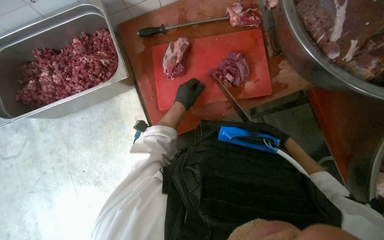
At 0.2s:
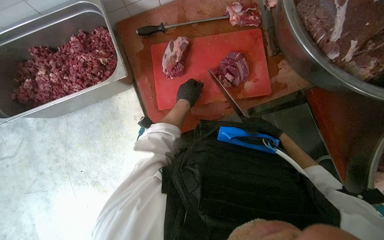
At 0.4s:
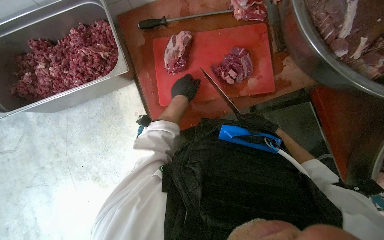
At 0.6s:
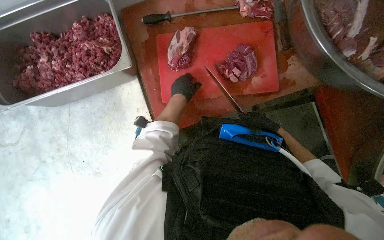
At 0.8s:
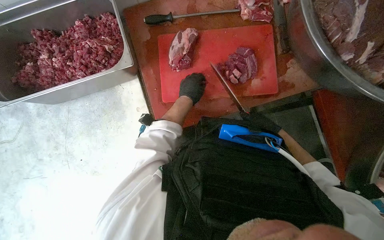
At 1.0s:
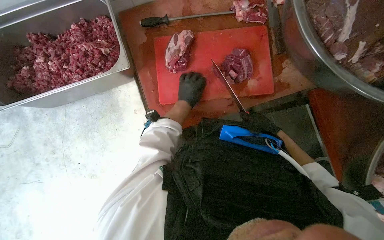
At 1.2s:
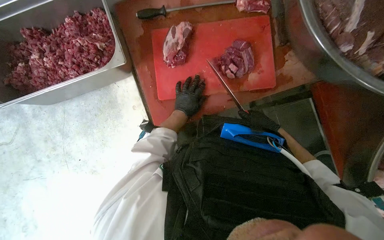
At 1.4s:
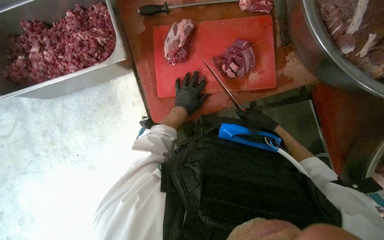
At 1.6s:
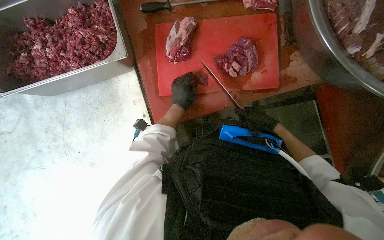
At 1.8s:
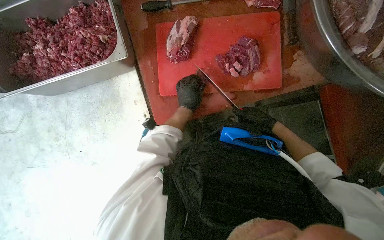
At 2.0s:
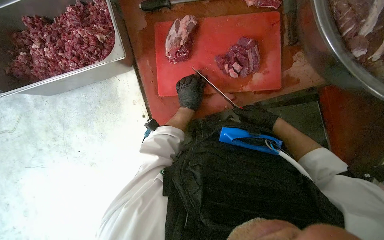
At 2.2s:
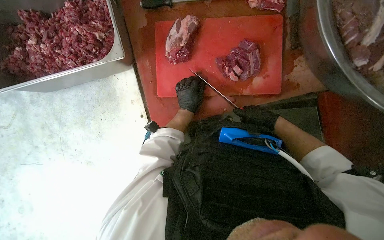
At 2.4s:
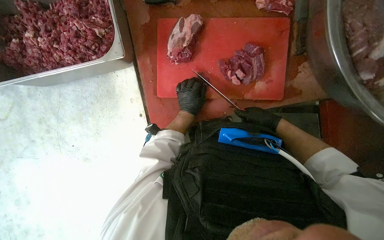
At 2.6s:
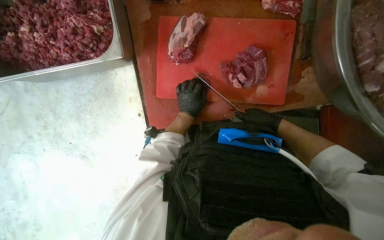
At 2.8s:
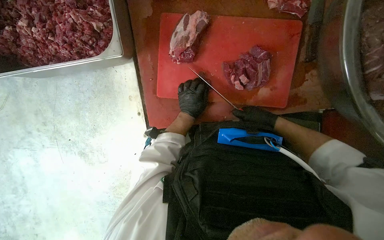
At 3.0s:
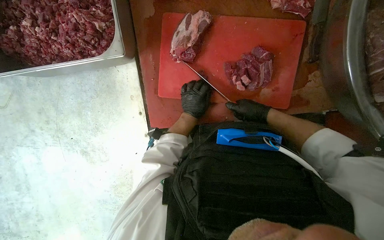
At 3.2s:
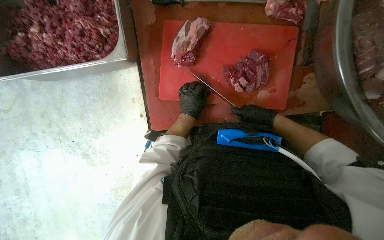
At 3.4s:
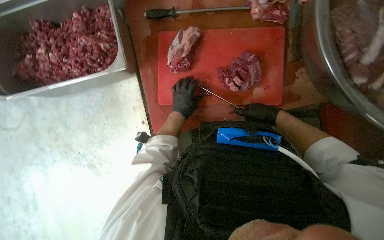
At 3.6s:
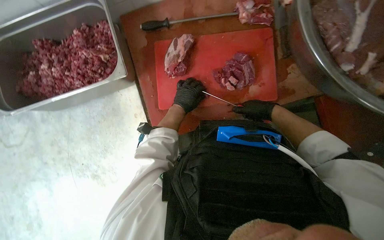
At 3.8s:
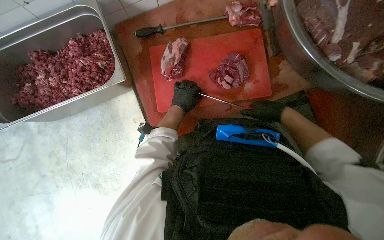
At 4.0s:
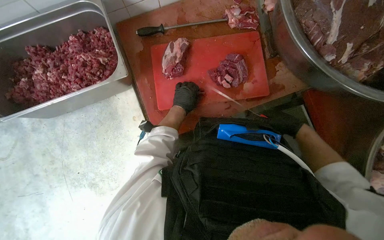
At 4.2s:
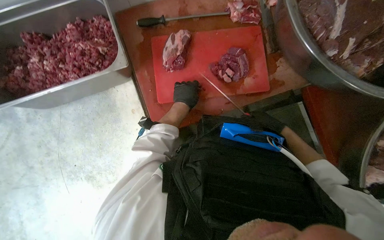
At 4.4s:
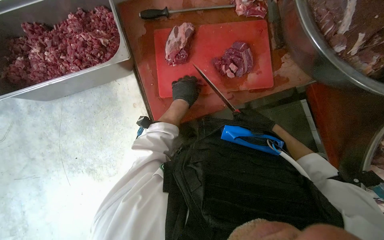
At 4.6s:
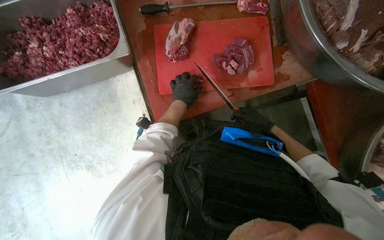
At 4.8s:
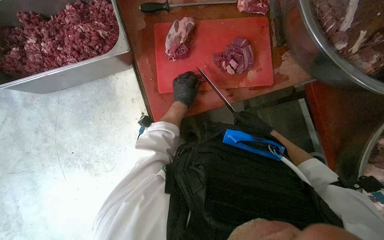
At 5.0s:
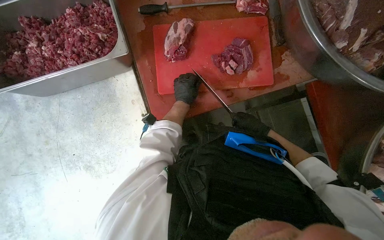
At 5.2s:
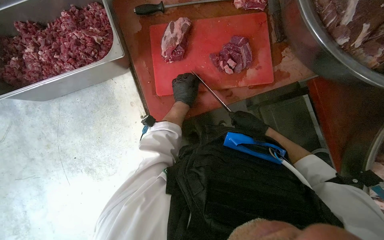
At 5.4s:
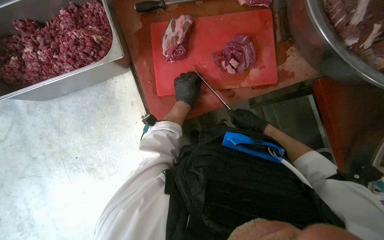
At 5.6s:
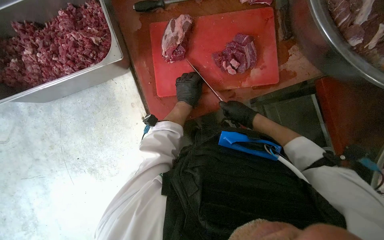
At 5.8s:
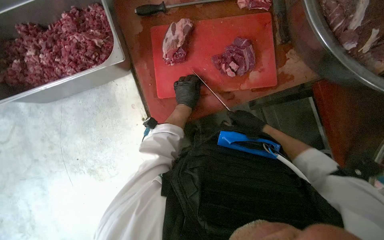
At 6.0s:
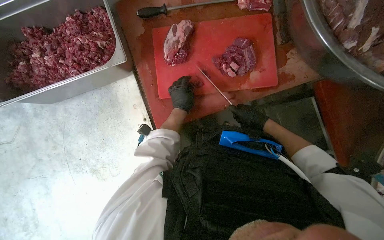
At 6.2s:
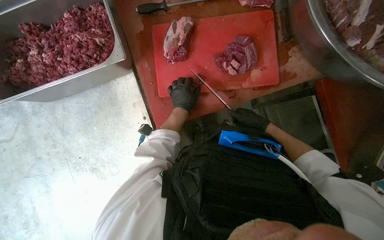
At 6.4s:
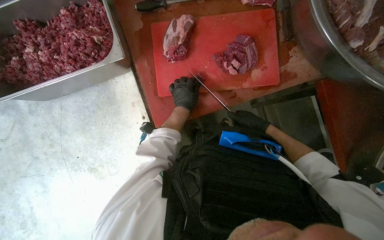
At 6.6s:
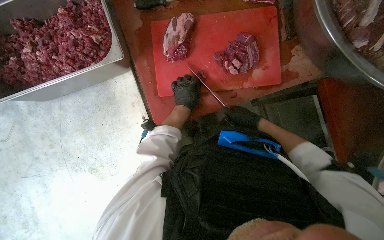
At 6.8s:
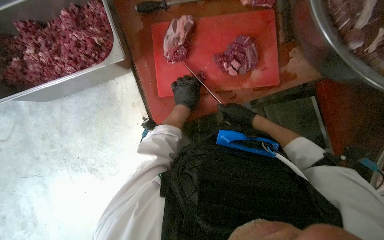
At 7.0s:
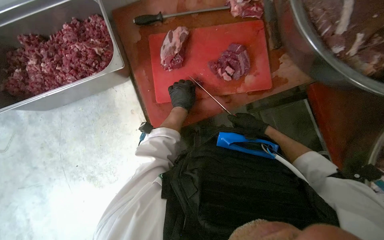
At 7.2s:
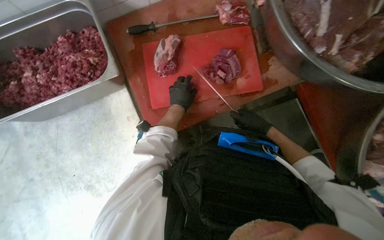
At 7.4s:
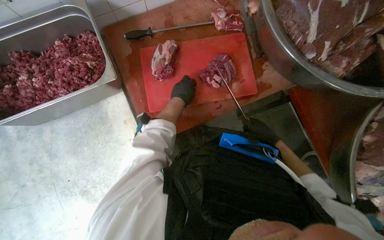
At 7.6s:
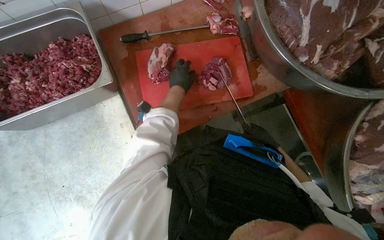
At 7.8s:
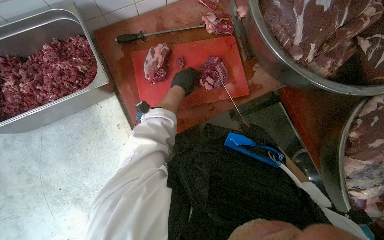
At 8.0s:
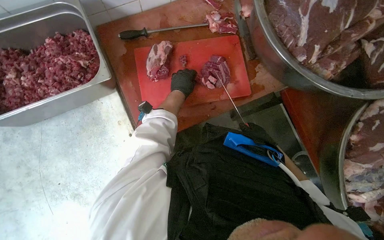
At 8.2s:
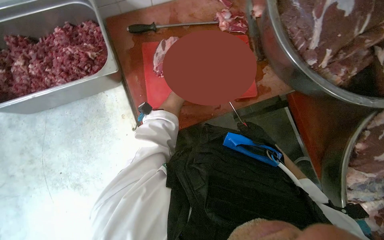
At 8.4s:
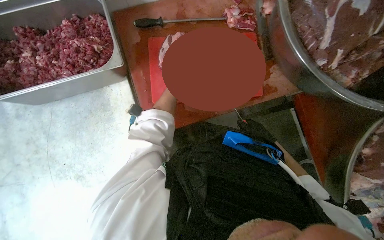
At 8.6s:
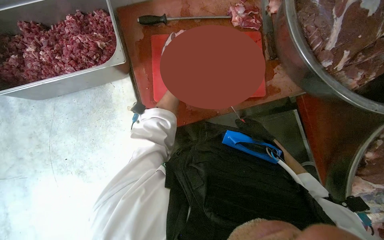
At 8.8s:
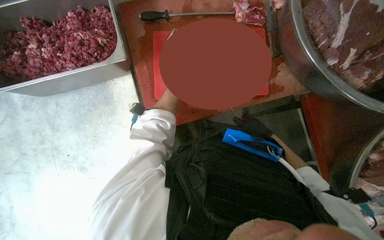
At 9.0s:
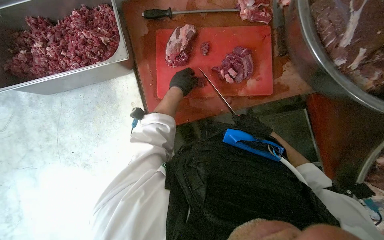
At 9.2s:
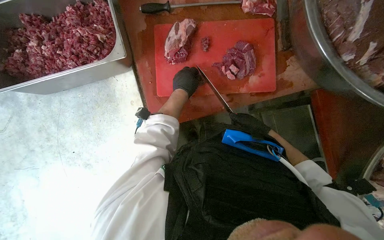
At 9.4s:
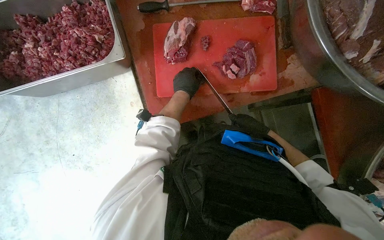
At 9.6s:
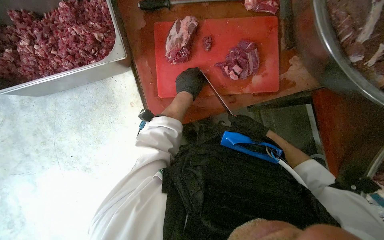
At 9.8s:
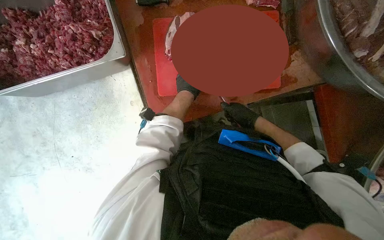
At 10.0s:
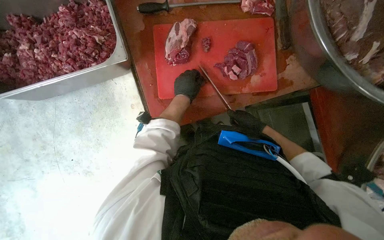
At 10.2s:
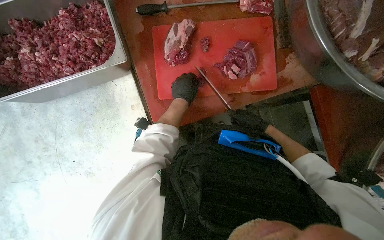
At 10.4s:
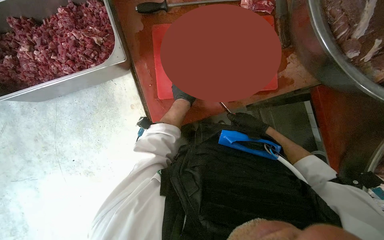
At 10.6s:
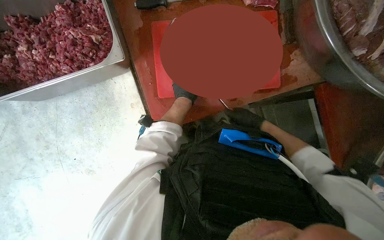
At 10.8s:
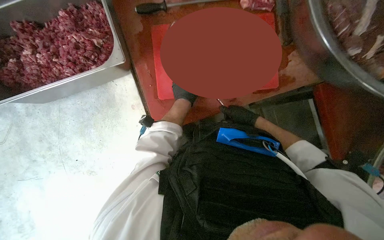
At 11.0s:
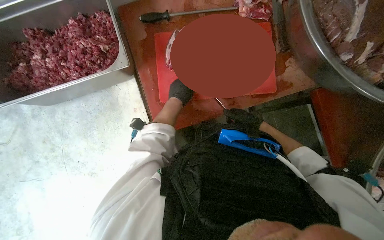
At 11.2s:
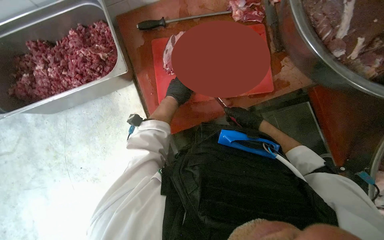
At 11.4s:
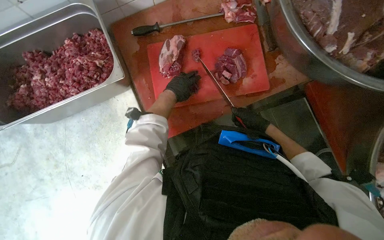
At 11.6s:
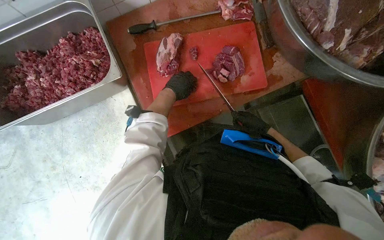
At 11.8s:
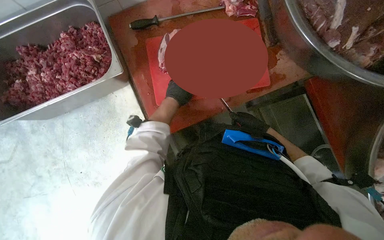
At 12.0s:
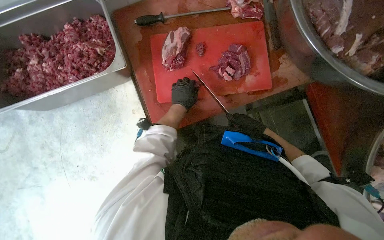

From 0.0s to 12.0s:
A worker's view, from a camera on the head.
Job: preparing food.
The whole recording: Cutting meat on a board. The worker cuts pieces of meat on a red chopping board with a knife.
From 0.0s to 1.6s: The hands stay close to where they were, moving slightly.
From 3.0s to 4.4s: The wearer looks roughly 10 degrees further upward.
From 4.4s to 6.0s: The hands stay close to where they were, moving slightly.
From 6.0s to 7.6s: The left hand goes some 15 cm up the picture and nearer to the camera. The right hand heads to the right, covering roughly 10 cm.
From 7.6s to 9.0s: The hands are busy where they are.
From 9.0s to 12.0s: The hands work in one place, with small movements.

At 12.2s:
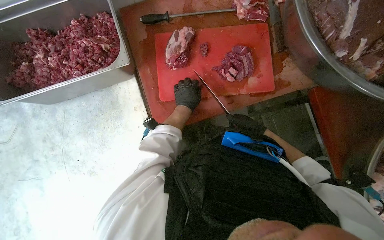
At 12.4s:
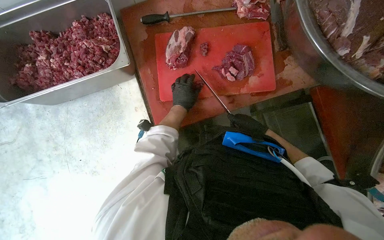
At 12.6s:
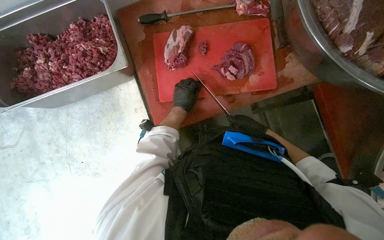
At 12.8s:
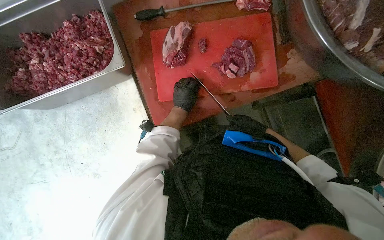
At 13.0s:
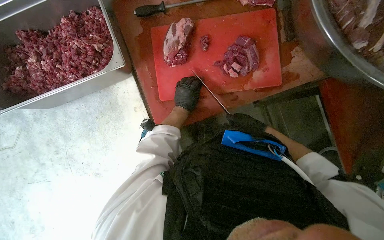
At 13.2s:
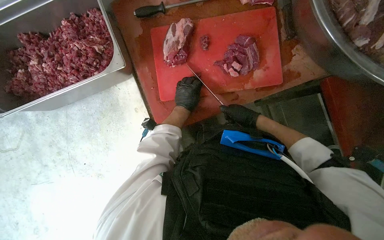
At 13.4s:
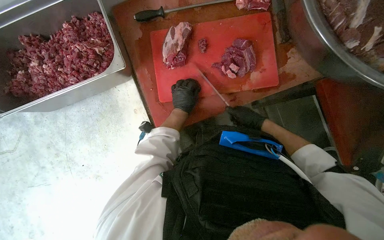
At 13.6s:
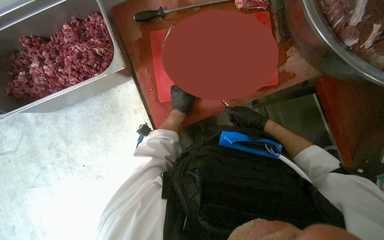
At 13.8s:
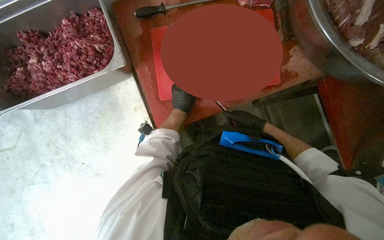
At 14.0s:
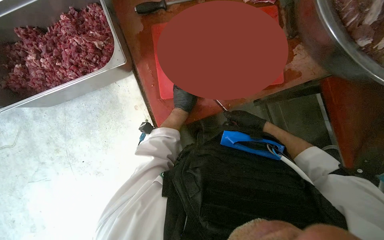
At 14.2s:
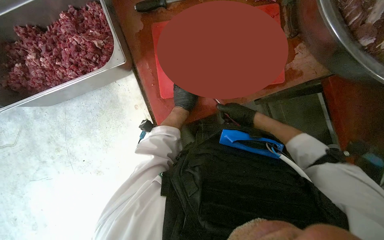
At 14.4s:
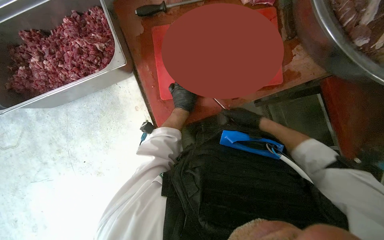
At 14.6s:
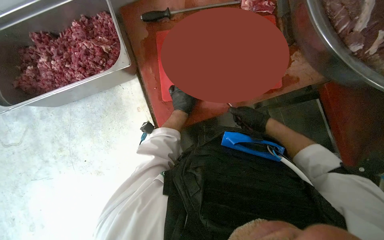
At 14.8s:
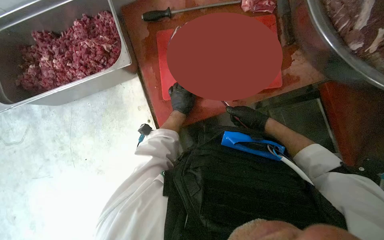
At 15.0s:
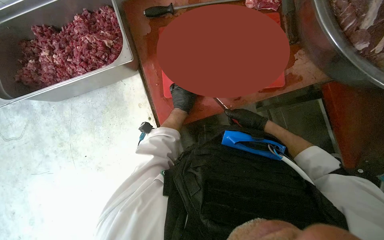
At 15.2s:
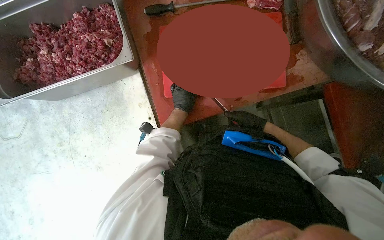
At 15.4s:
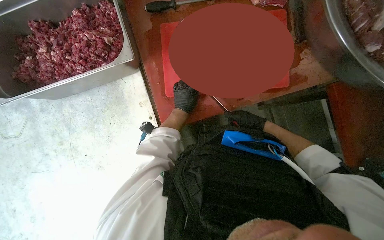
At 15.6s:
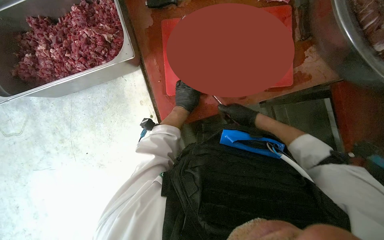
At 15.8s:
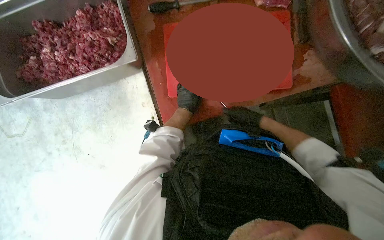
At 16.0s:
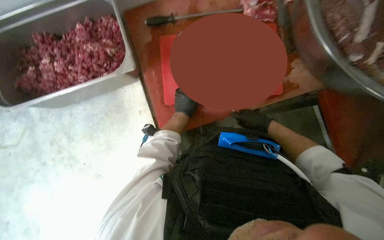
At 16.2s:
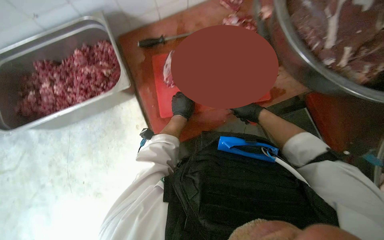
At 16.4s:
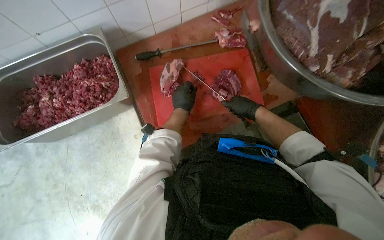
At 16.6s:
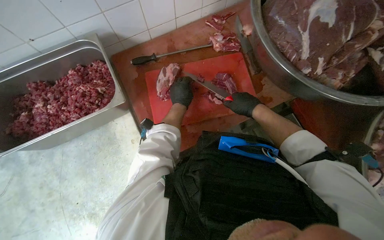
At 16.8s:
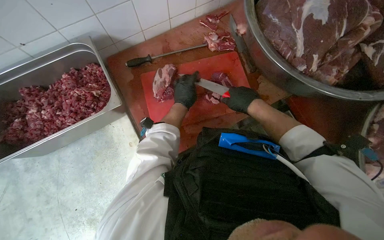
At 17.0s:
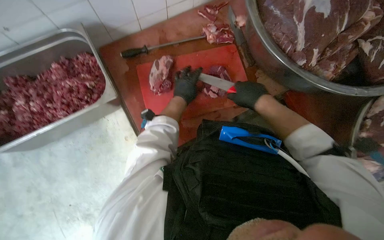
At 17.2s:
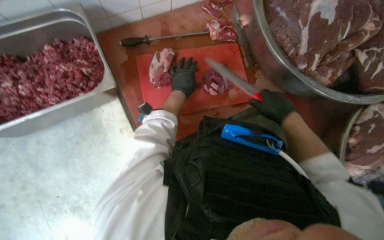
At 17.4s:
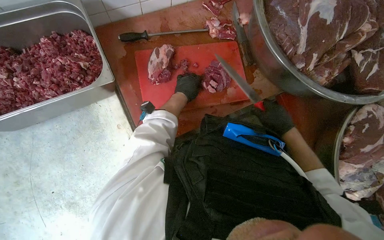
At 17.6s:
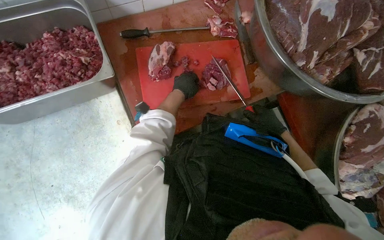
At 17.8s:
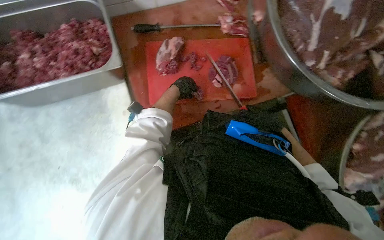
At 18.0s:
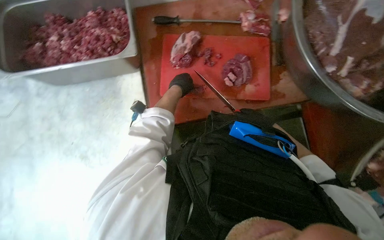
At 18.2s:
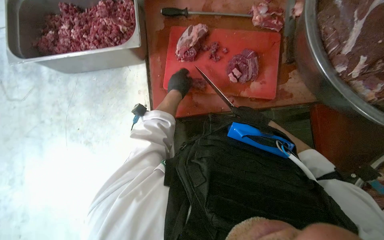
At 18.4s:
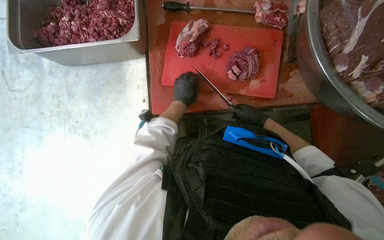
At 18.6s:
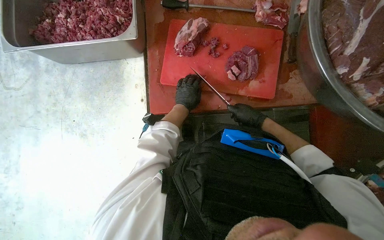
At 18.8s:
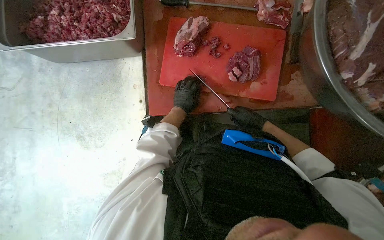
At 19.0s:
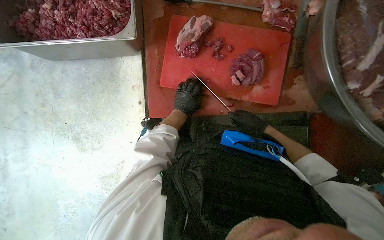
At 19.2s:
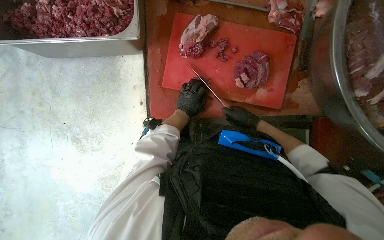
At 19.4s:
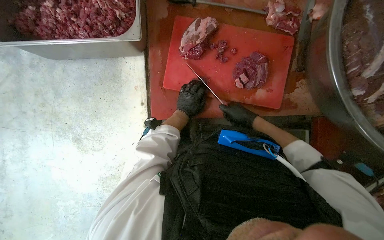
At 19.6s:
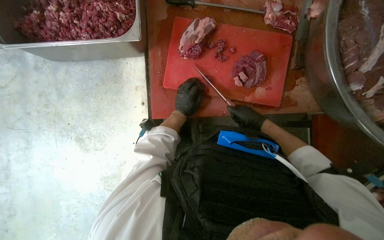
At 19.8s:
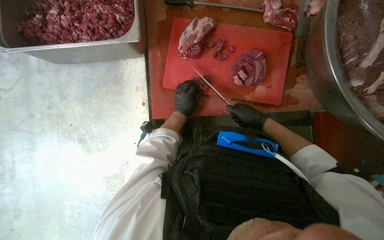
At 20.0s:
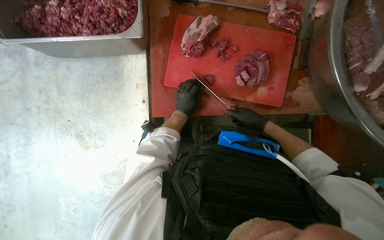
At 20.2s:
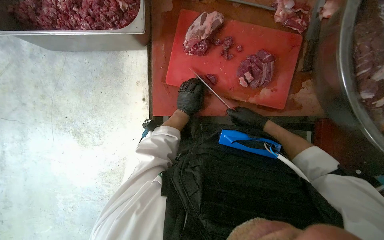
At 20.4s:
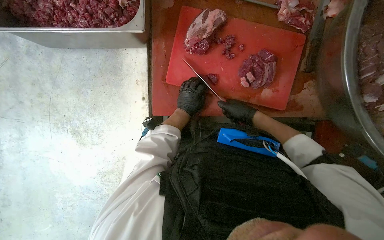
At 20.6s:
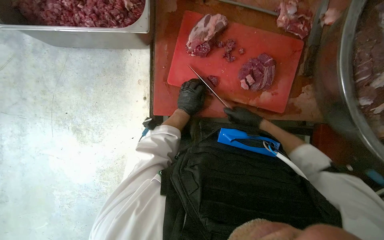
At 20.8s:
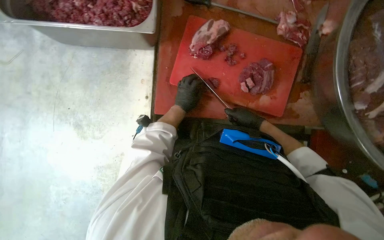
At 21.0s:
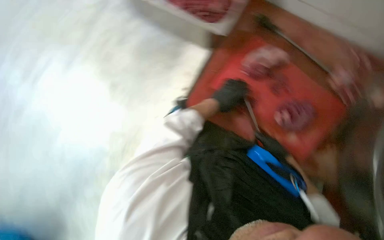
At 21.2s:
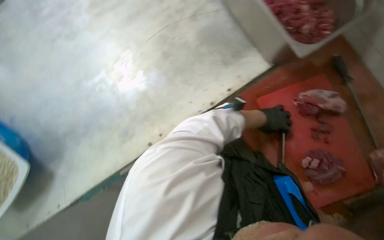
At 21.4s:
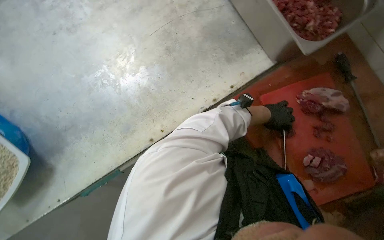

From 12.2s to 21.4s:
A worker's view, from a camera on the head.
Job: preparing food.
The whole recording: Cutting meat on a board. The worker cuts pieces of meat on a red chopping board with a knife.
From 12.2s to 15.2s: The hands work in one place, with small movements.
From 15.2s to 16.8s: The wearer looks roughly 15 degrees further upward. The right hand is displaced nearer to the camera and up the picture by roughly 20 cm.
From 16.8s to 18.4s: The right hand shifts approximately 10 cm farther from the camera.
From 18.4s to 19.8s: The left hand goes about 10 cm farther from the camera.
From 19.8s to 21.4s: The scene rotates clockwise by about 60 degrees.
